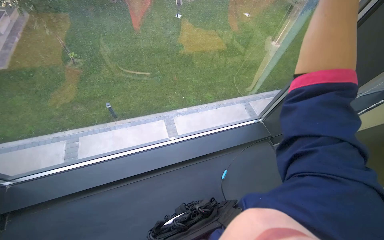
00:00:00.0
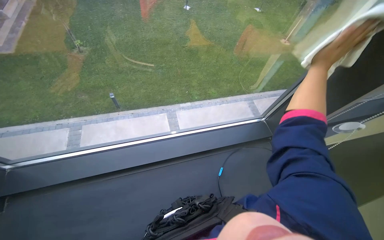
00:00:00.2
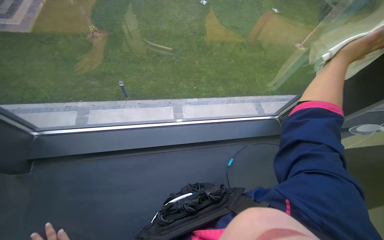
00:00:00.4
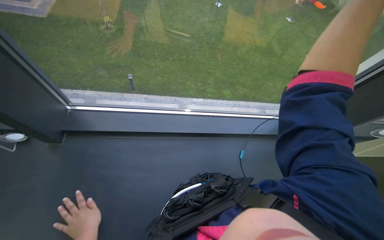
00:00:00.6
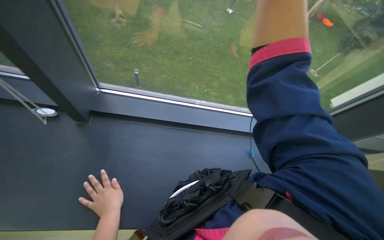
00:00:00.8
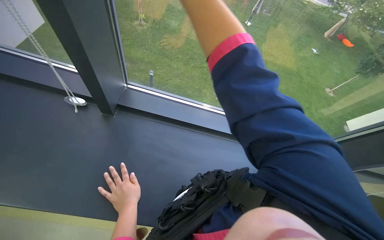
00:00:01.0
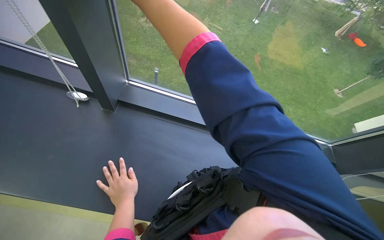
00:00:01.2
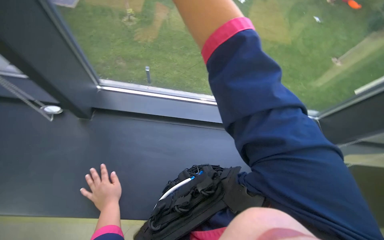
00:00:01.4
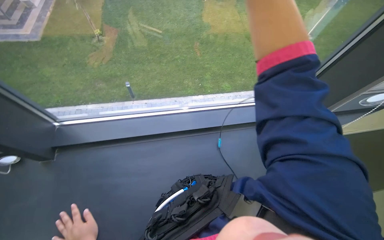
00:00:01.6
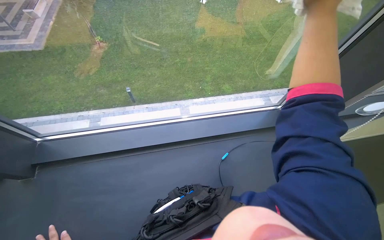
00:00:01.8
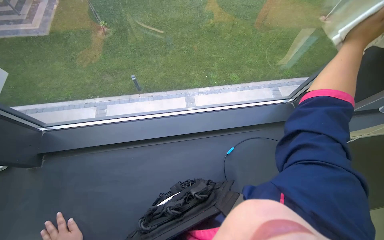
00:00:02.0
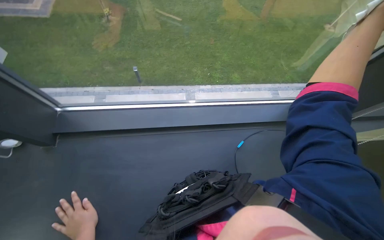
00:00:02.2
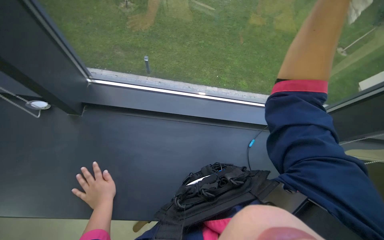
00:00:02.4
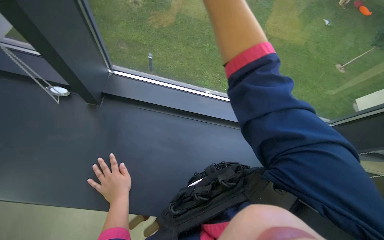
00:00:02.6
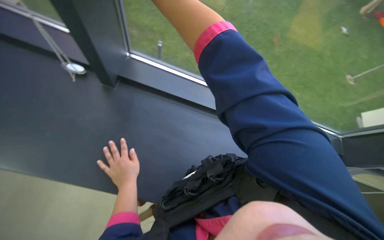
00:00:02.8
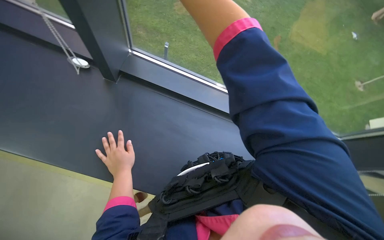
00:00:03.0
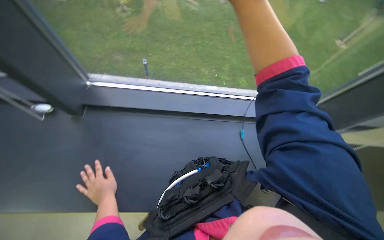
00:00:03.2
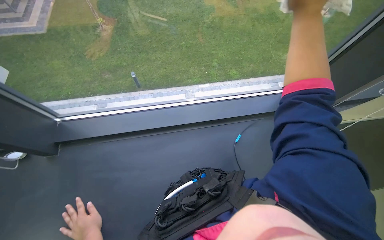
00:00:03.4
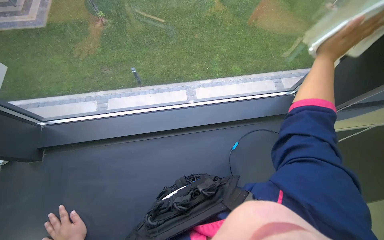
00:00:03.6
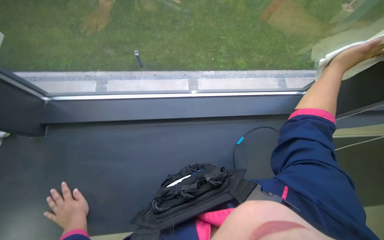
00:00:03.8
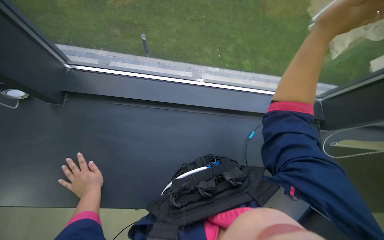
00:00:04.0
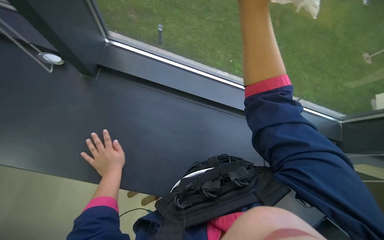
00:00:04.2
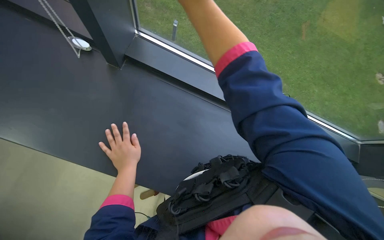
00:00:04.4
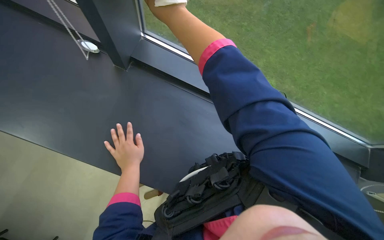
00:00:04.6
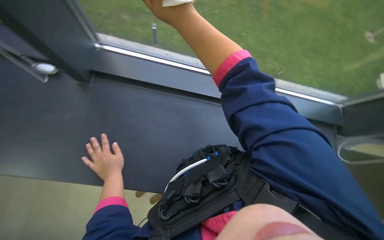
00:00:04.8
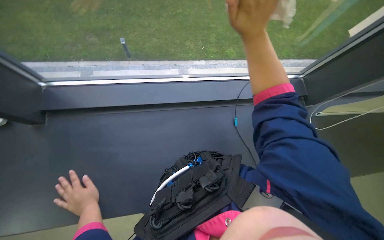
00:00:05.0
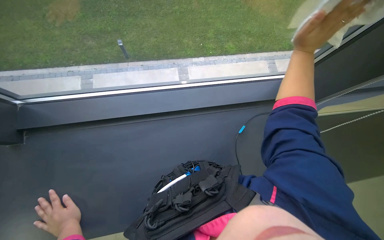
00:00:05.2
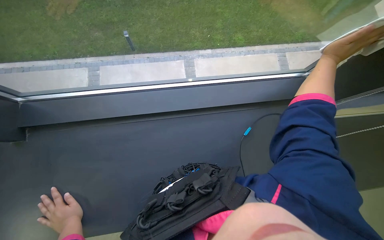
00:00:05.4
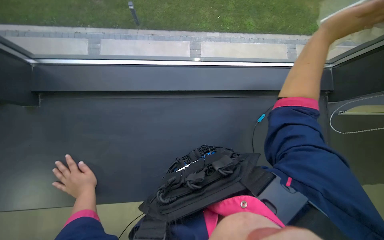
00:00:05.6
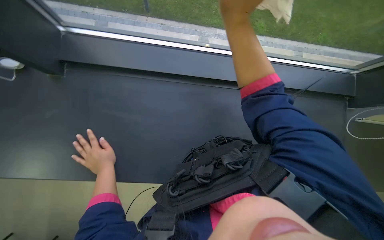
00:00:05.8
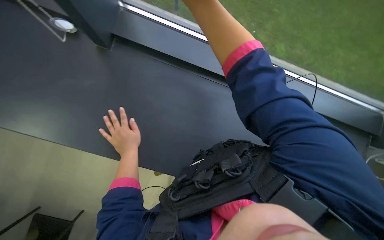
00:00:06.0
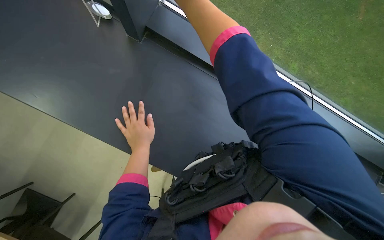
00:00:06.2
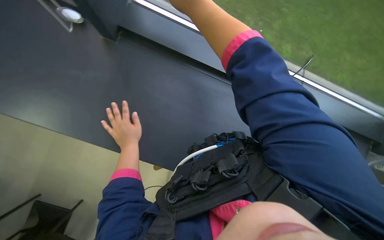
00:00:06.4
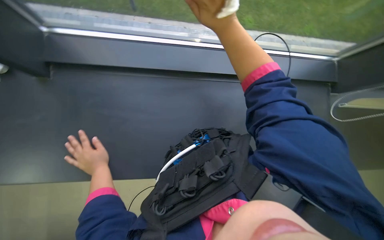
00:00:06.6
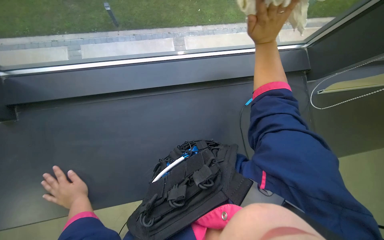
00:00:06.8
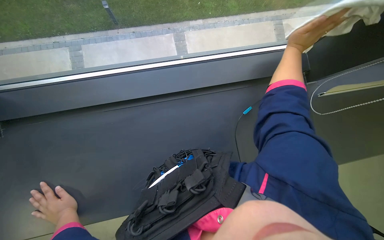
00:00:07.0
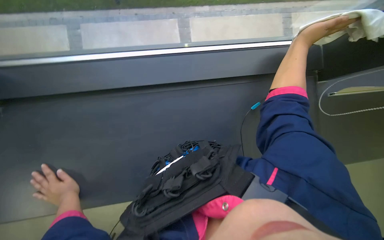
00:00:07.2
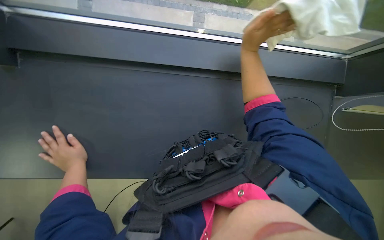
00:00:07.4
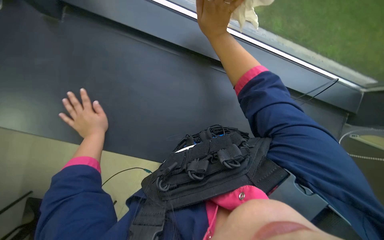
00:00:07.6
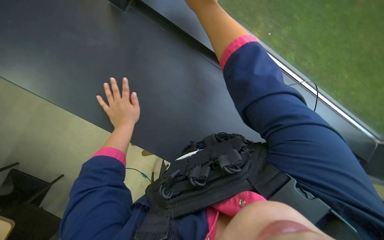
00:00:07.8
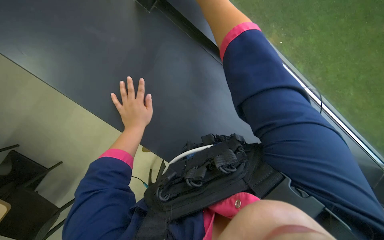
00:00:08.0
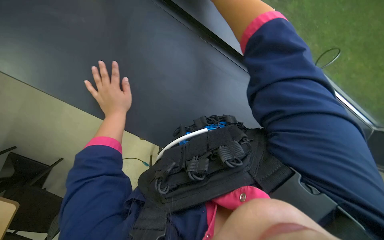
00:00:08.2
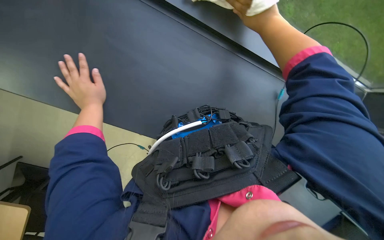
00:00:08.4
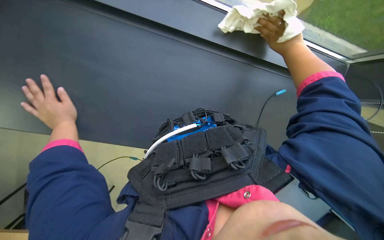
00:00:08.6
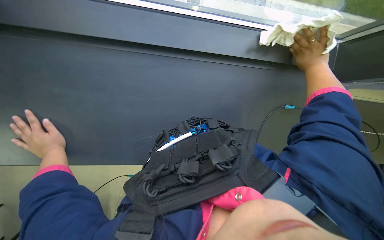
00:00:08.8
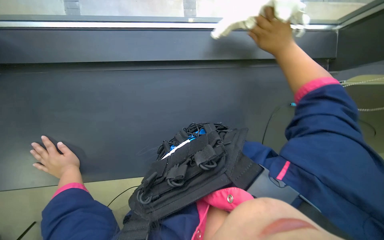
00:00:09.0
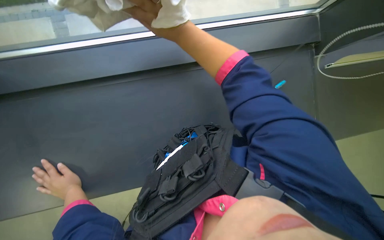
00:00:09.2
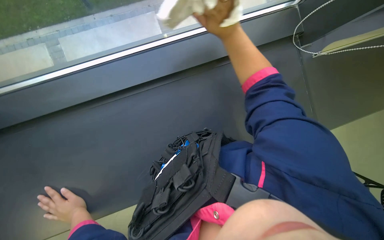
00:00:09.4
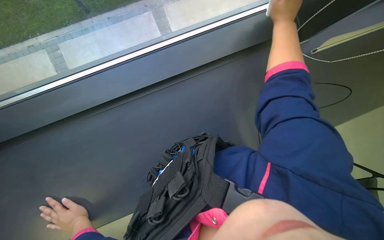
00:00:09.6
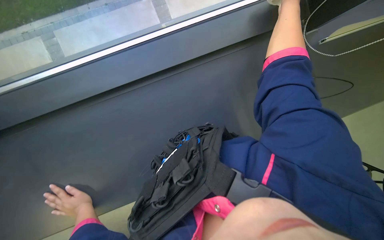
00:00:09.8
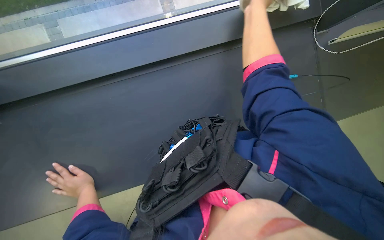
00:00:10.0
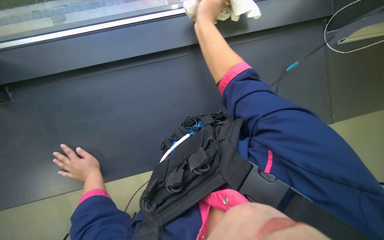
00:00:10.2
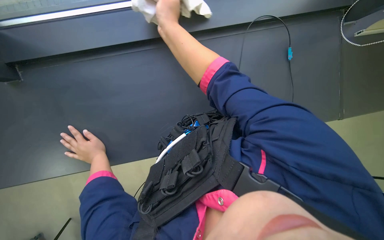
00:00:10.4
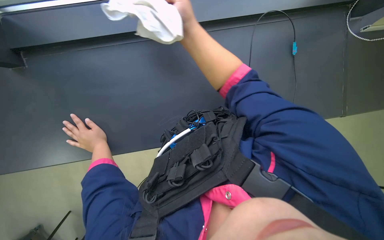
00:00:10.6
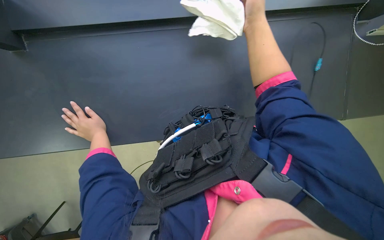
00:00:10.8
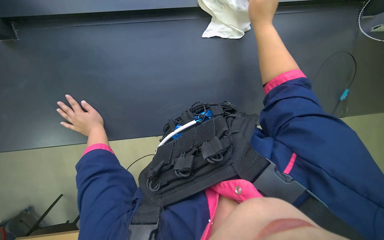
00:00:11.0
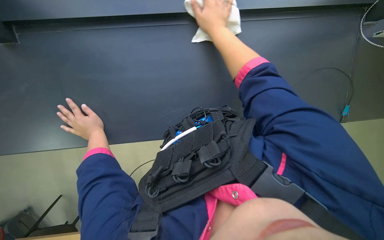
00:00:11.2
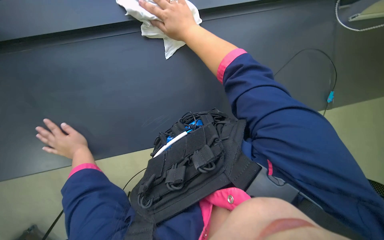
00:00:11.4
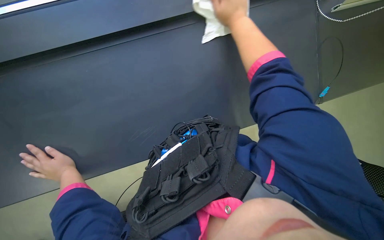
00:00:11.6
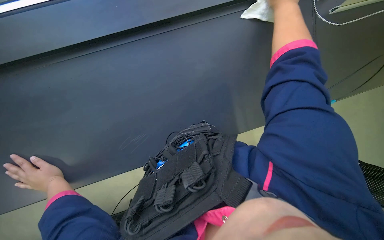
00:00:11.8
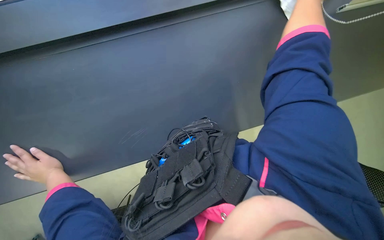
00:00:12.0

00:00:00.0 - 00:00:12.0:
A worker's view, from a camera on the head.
Job: cleaning windows.
The whole recording: Wiping window glass. The worker wipes the window glass with a white cloth.
00:00:01.6 - 00:00:03.0: The scene rotates clockwise by roughly 30 degrees.
00:00:07.6 - 00:00:09.0: The right hand travels to the right by roughly 15 cm; the left hand travels down the picture and to the left by some 20 cm.

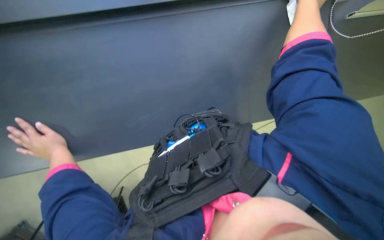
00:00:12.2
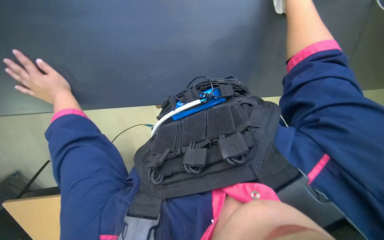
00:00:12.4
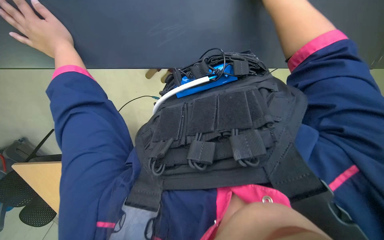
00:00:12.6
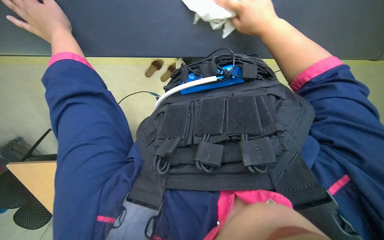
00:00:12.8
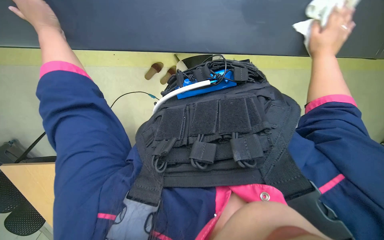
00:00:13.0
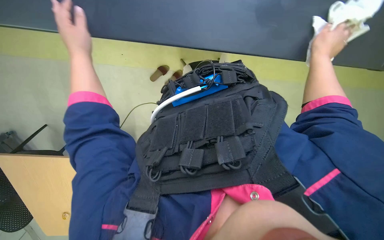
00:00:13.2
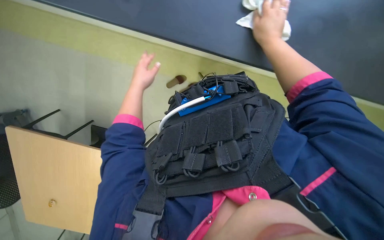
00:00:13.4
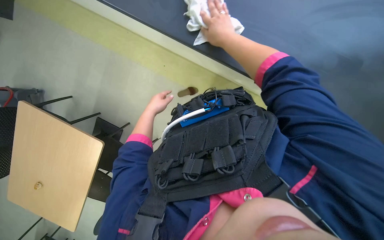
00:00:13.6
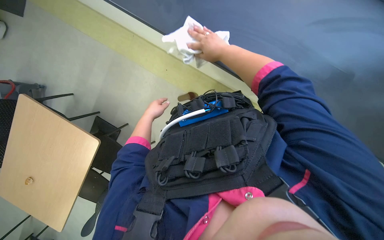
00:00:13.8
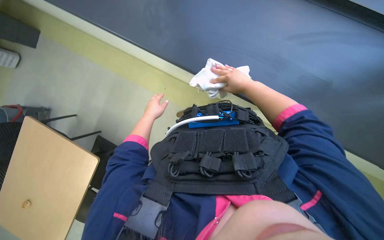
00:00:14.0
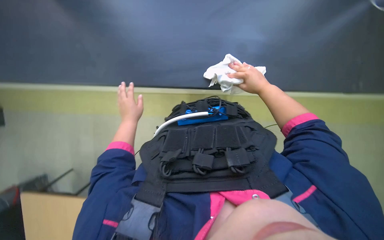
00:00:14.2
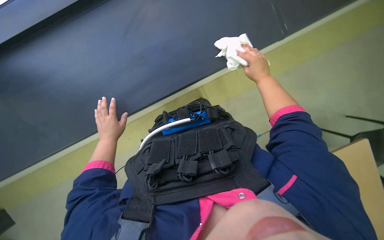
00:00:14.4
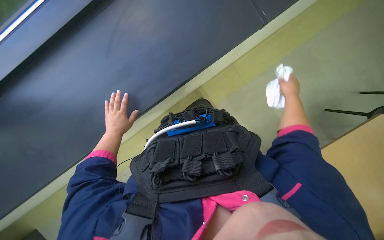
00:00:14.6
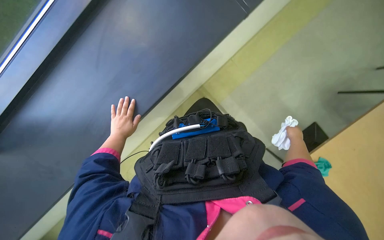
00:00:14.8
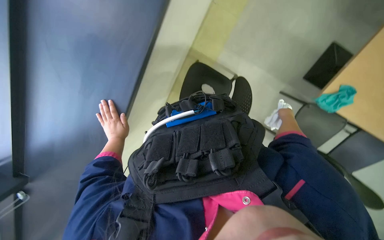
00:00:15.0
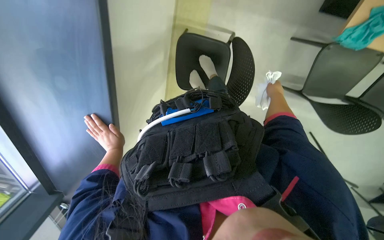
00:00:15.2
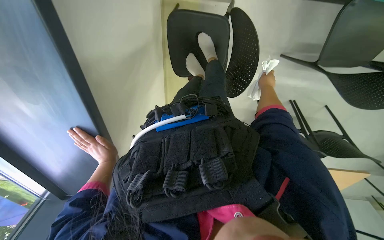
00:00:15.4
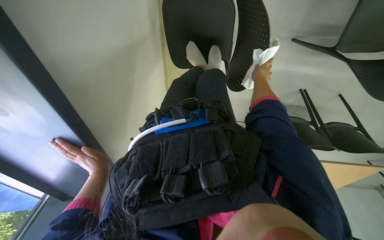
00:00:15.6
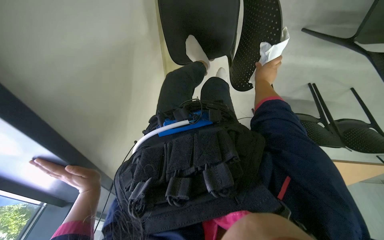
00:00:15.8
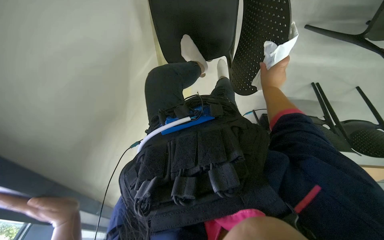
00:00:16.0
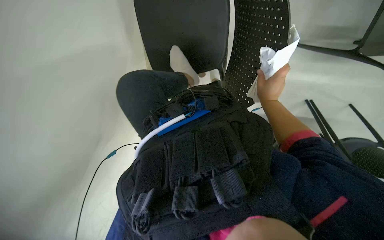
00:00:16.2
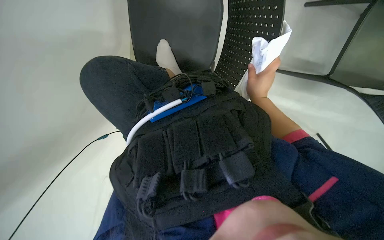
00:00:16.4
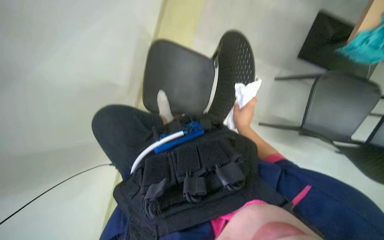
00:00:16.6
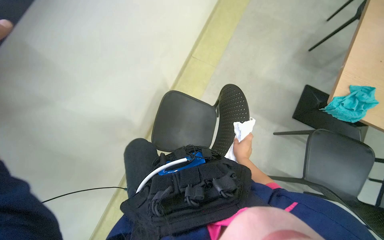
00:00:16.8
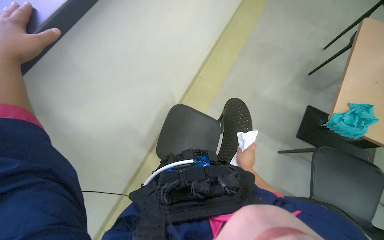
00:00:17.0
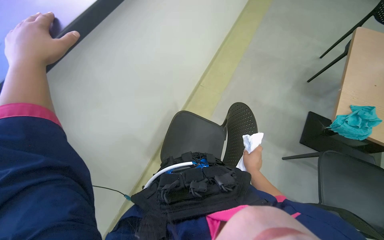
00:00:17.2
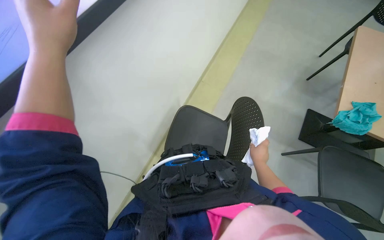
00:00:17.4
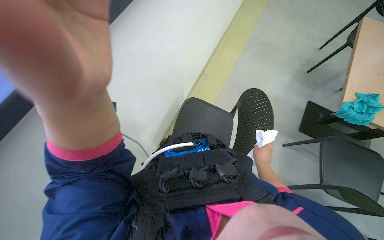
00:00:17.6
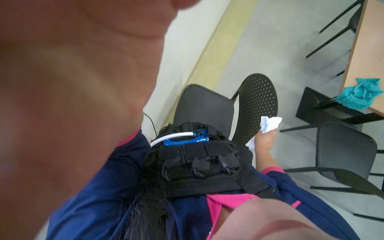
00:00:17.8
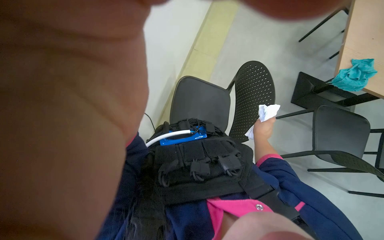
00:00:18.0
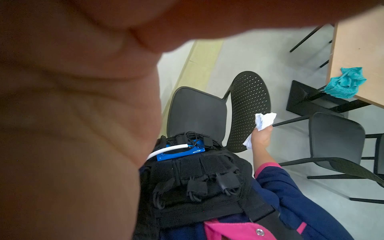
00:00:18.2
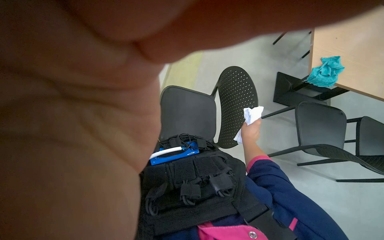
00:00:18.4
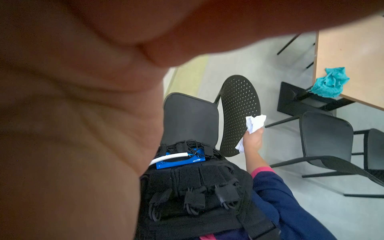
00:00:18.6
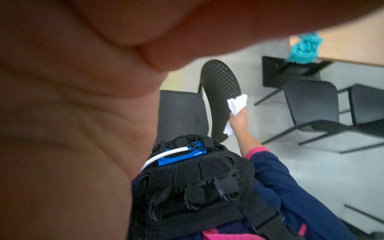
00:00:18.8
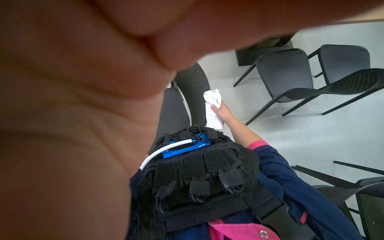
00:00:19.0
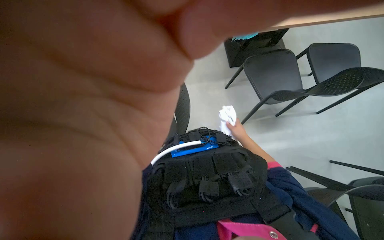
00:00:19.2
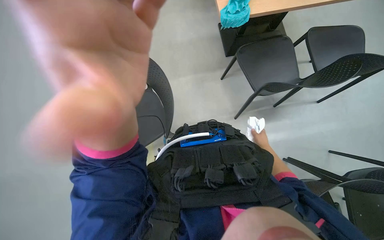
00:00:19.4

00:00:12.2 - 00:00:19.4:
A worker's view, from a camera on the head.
Job: cleaning windows.
The whole recording: Wiping window glass. The worker wipes the window glass with a white cloth.
00:00:13.6 - 00:00:15.0: The left hand travels down the picture and to the left by about 15 cm.
00:00:15.0 - 00:00:16.6: The wearer looks roughly 15 degrees further upward.
00:00:16.6 - 00:00:18.0: The view tilts roughly 20 degrees upward.
00:00:18.0 - 00:00:19.4: The head rotates roughly 35 degrees to the right.
